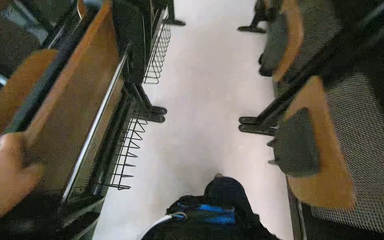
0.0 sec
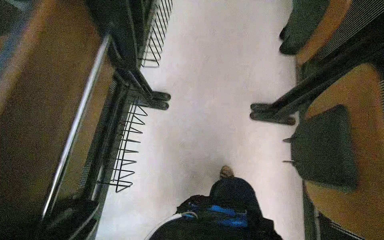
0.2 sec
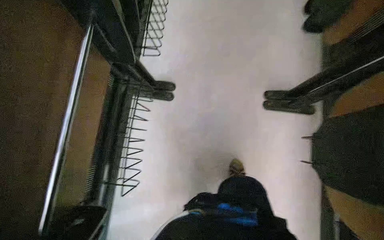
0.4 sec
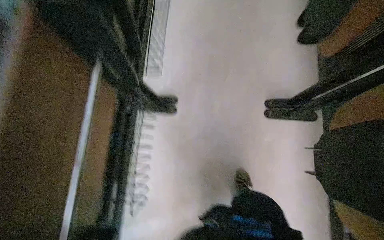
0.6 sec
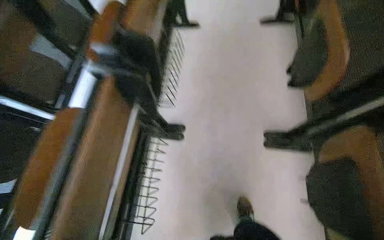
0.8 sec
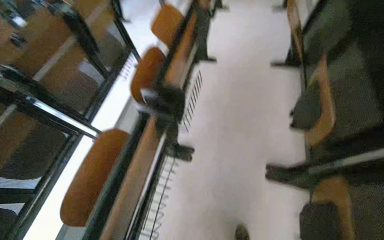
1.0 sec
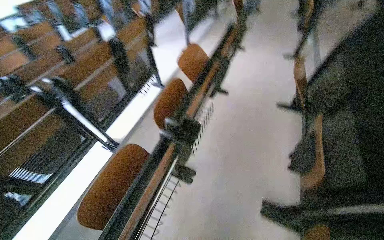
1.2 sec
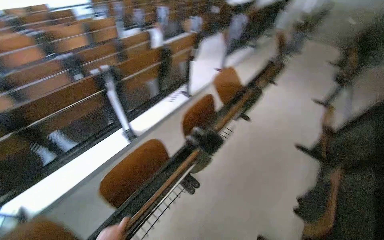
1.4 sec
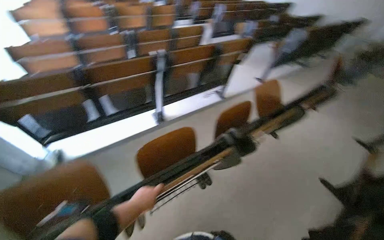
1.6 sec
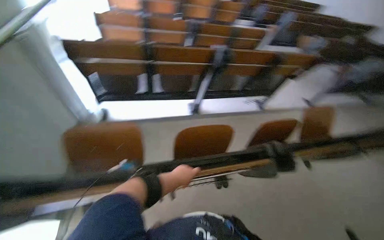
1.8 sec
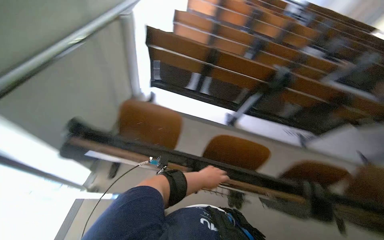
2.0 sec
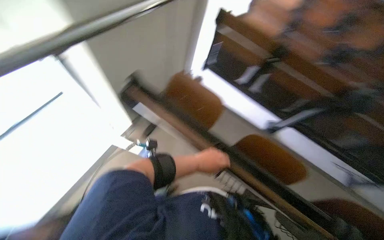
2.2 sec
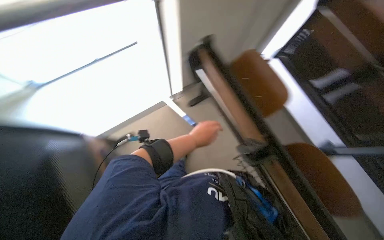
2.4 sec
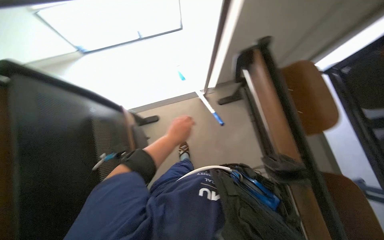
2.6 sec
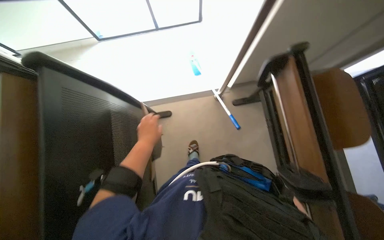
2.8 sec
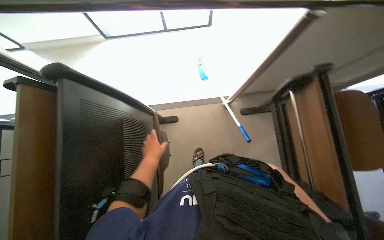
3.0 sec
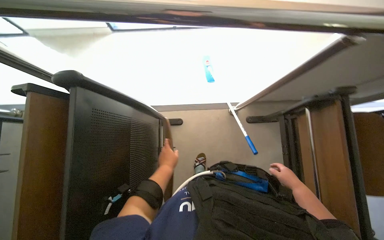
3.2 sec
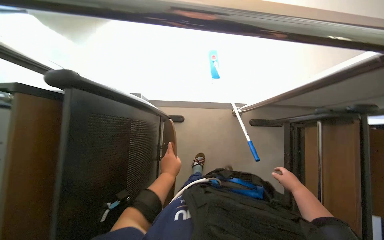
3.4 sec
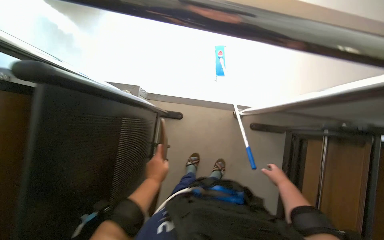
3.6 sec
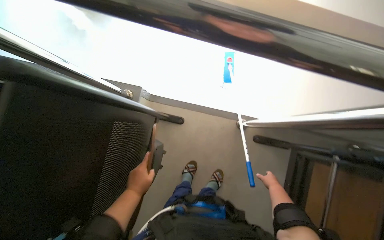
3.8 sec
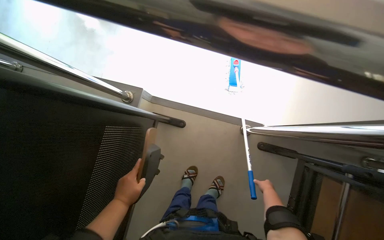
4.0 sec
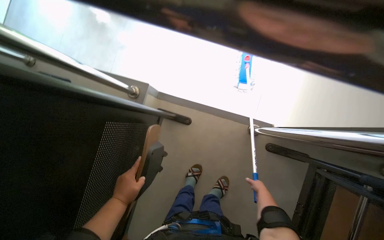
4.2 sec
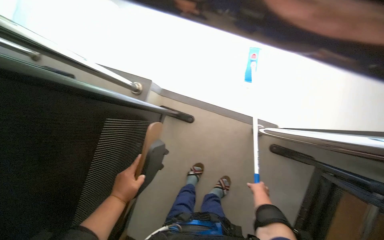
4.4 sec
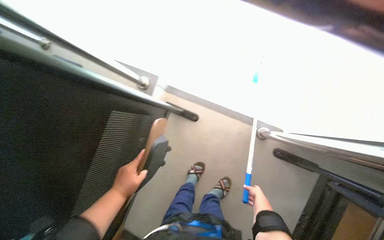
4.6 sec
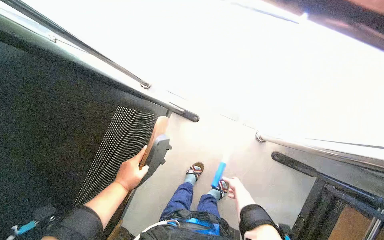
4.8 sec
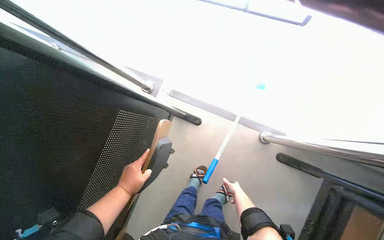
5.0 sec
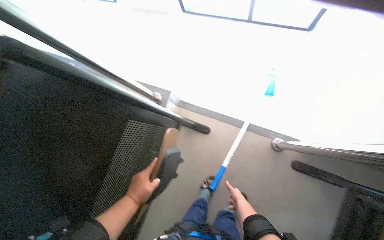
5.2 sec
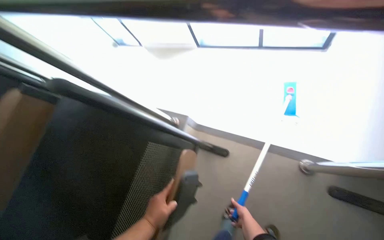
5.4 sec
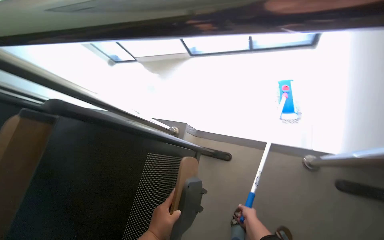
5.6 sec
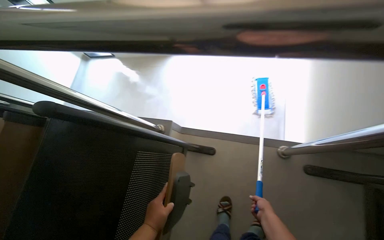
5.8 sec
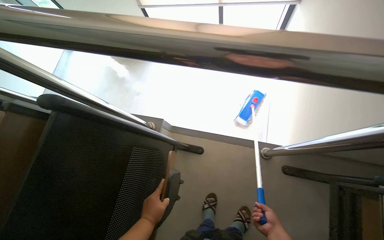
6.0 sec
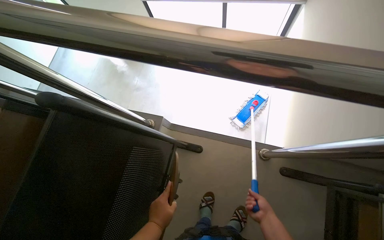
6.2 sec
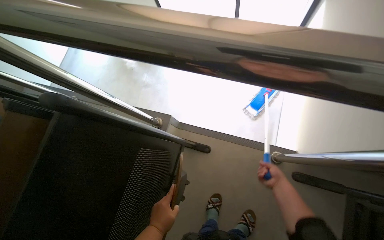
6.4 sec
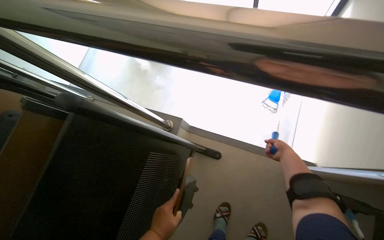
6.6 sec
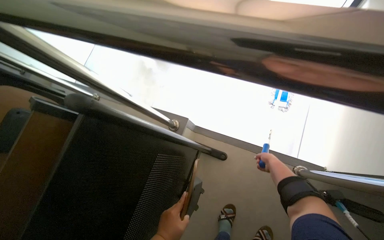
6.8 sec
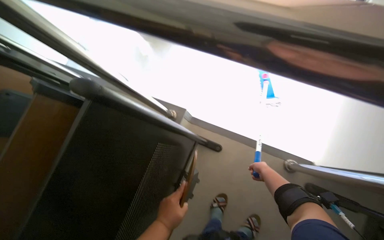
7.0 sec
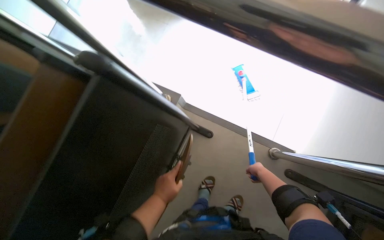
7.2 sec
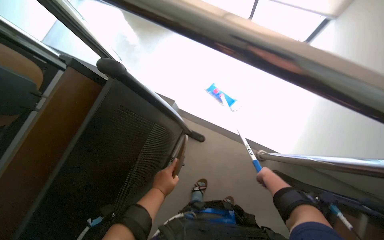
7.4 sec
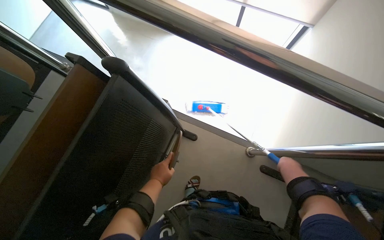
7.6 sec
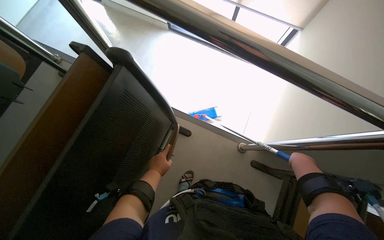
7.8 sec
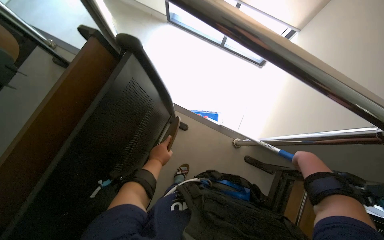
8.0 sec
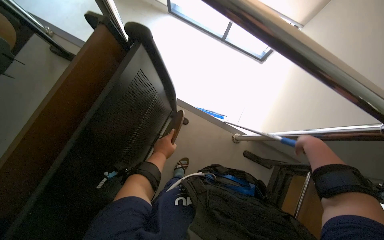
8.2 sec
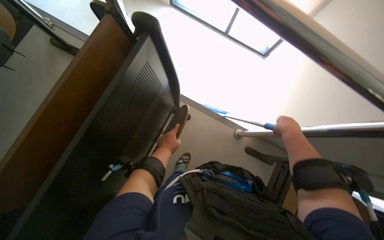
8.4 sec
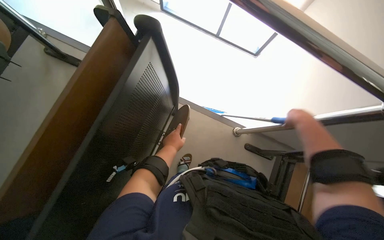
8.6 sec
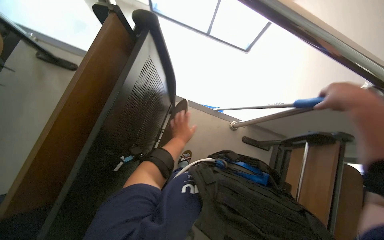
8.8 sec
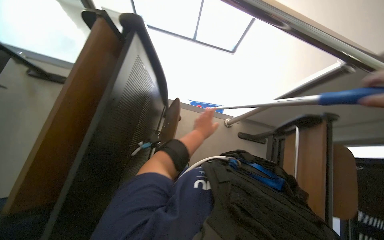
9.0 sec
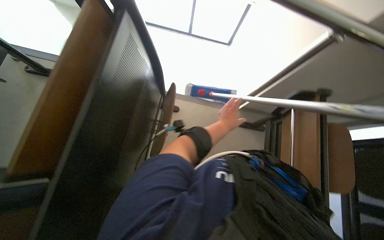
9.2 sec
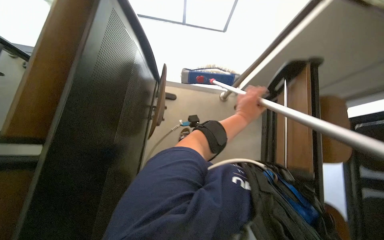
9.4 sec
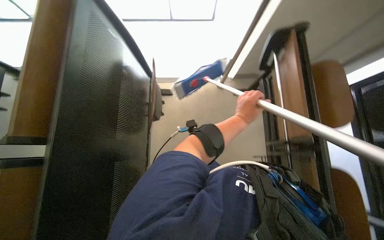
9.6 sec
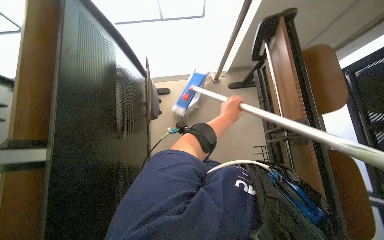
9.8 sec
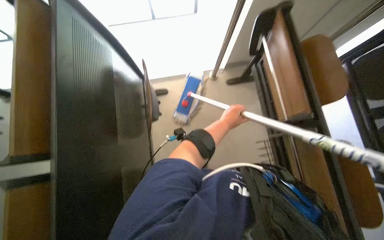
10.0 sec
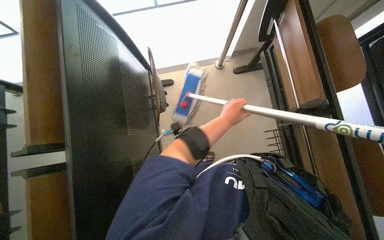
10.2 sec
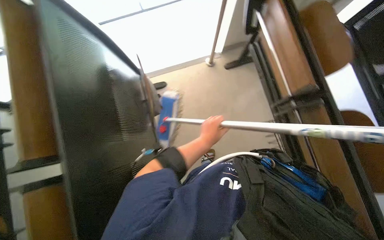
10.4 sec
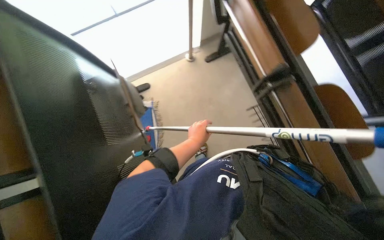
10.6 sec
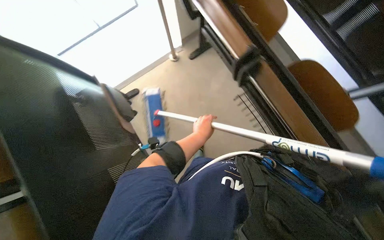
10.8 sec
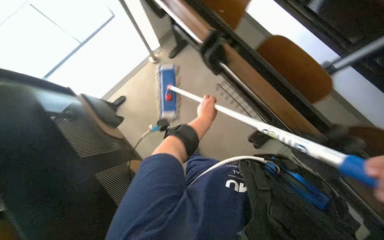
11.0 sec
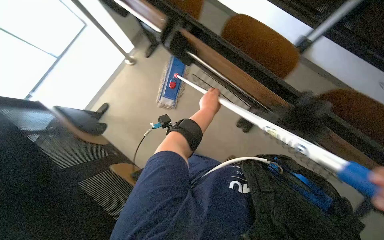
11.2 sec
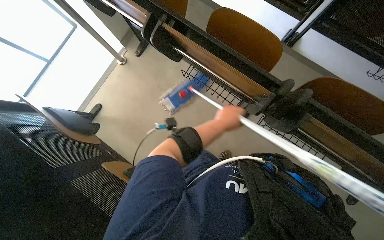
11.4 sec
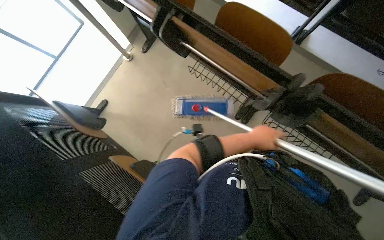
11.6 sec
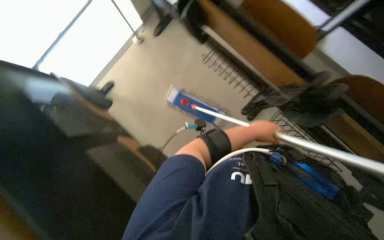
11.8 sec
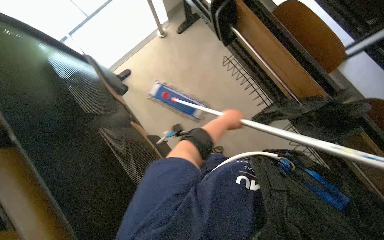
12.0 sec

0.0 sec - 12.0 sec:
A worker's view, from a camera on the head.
Job: mopping floor.
The whole recording: Mopping classroom floor. The worker prepares the mop and then mops the classroom floor between the desks.
0.0 sec - 1.6 sec: The camera is carried about 40 cm. The wearer's head swings approximately 55 degrees to the left. The view tilts approximately 15 degrees upward.
1.6 sec - 3.0 sec: The head travels some 60 cm. The head turns to the left by roughly 115 degrees. The wearer looks about 15 degrees further downward.
4.4 sec - 6.0 sec: The view tips upward by some 15 degrees. The right hand heads nearer to the camera, covering about 15 cm.
6.0 sec - 7.6 sec: The right hand moves up and down the picture over approximately 25 cm, changing direction 2 times.
7.6 sec - 9.0 sec: The left hand is displaced to the right by roughly 10 cm.
9.0 sec - 10.4 sec: The scene turns about 30 degrees counterclockwise in the picture. The left hand goes to the right and returns, about 20 cm each way.

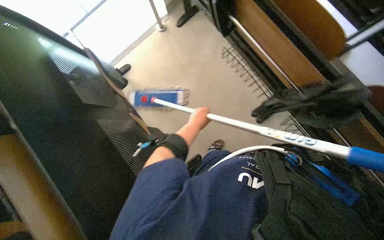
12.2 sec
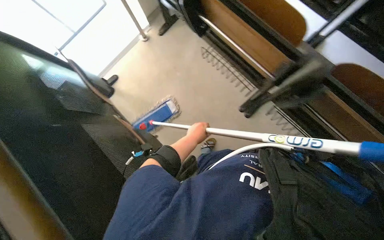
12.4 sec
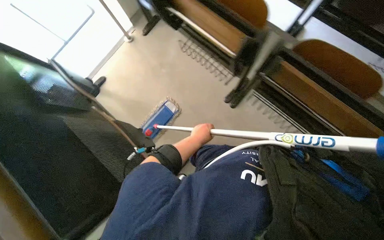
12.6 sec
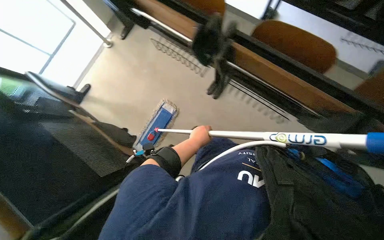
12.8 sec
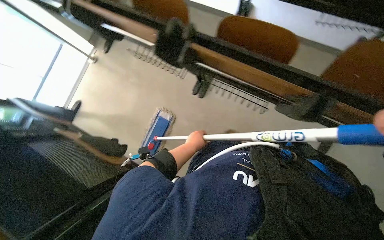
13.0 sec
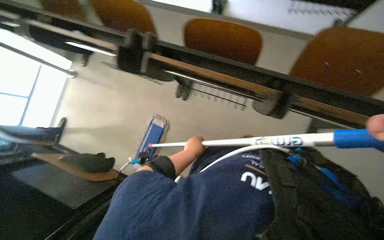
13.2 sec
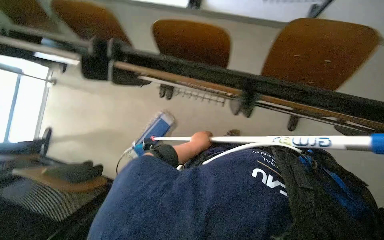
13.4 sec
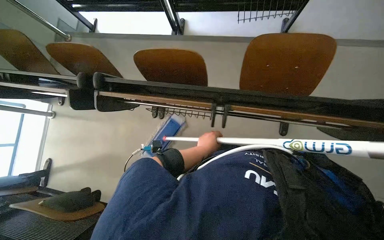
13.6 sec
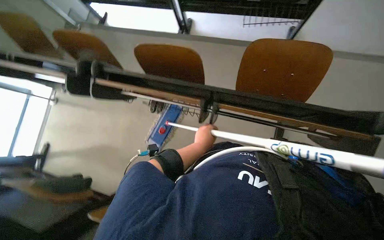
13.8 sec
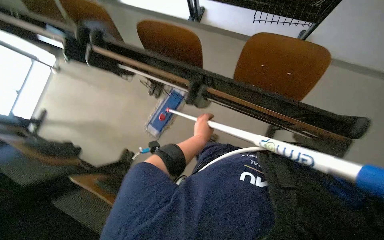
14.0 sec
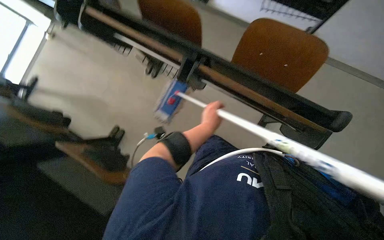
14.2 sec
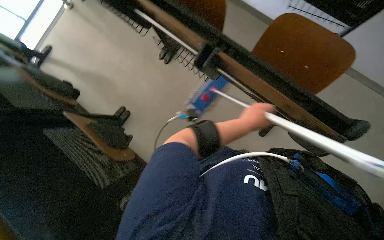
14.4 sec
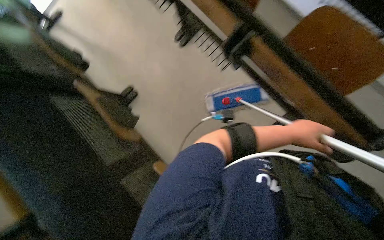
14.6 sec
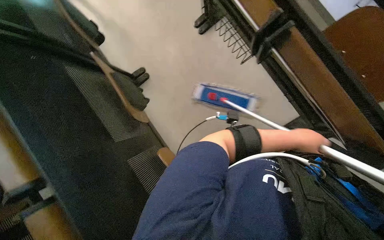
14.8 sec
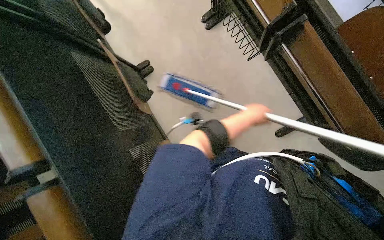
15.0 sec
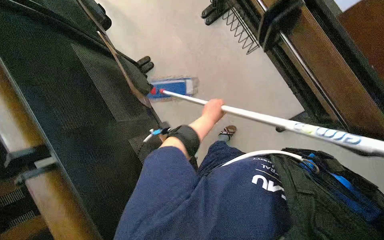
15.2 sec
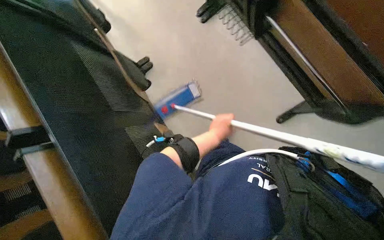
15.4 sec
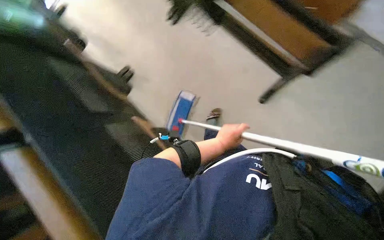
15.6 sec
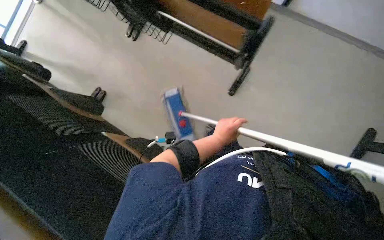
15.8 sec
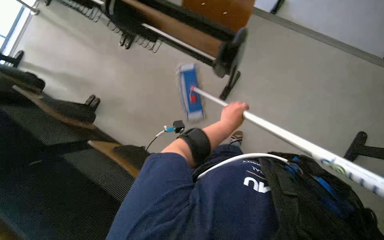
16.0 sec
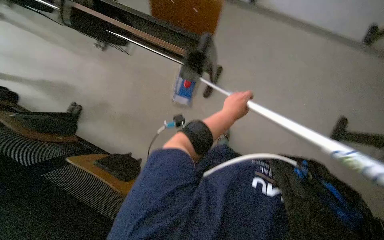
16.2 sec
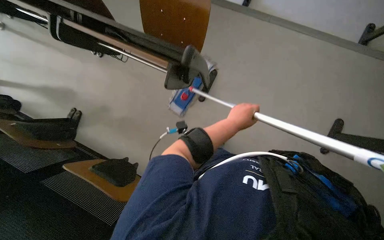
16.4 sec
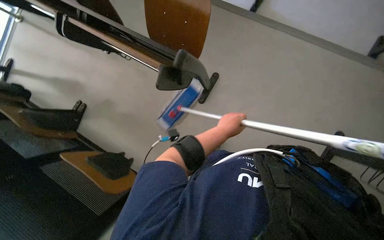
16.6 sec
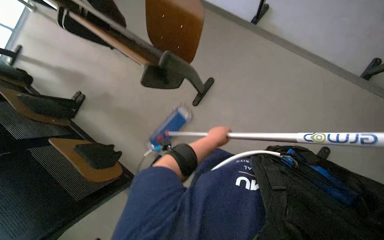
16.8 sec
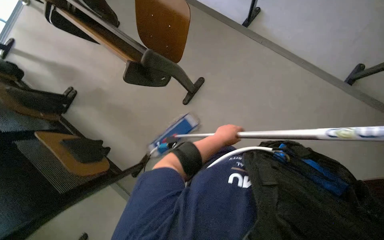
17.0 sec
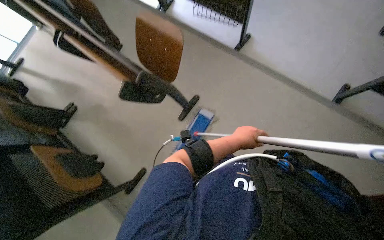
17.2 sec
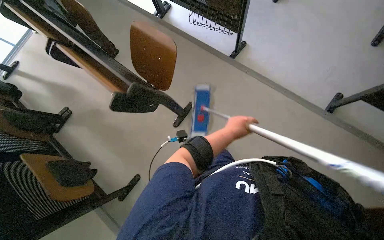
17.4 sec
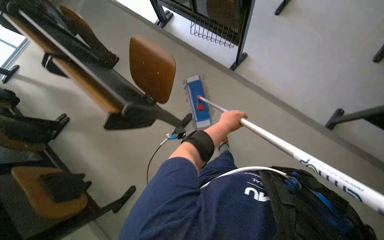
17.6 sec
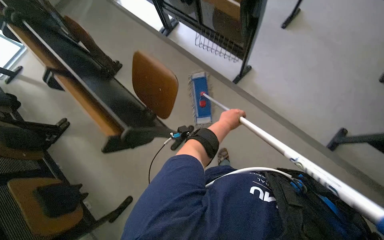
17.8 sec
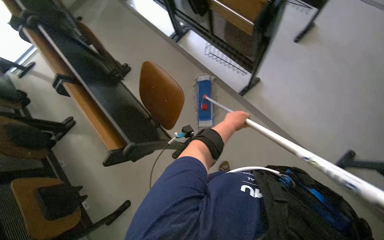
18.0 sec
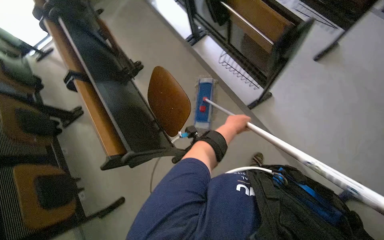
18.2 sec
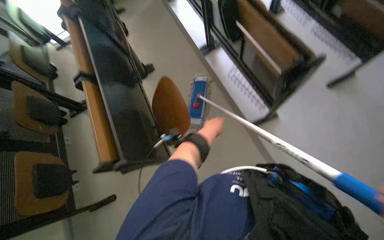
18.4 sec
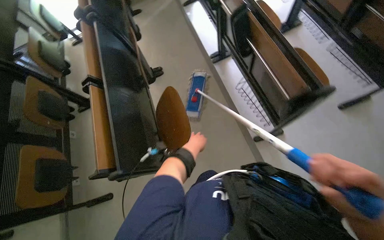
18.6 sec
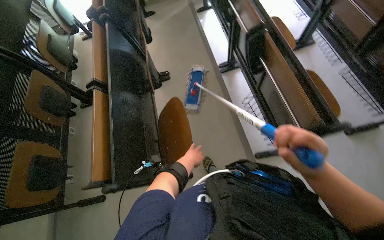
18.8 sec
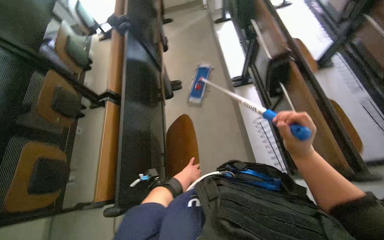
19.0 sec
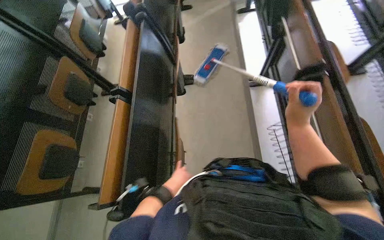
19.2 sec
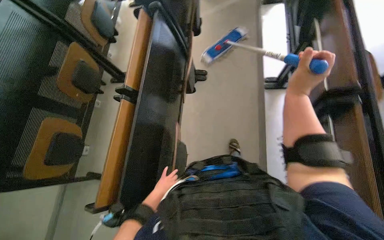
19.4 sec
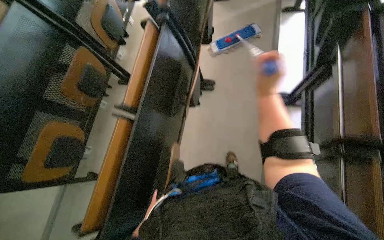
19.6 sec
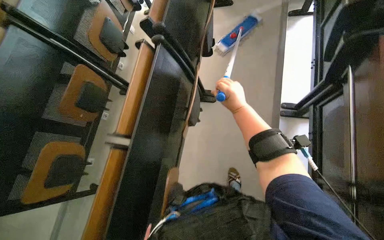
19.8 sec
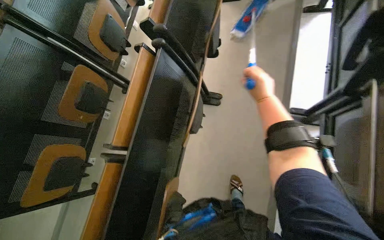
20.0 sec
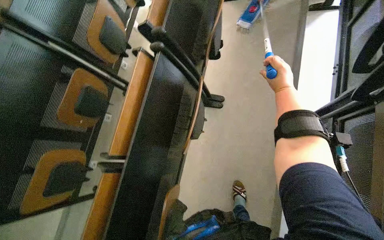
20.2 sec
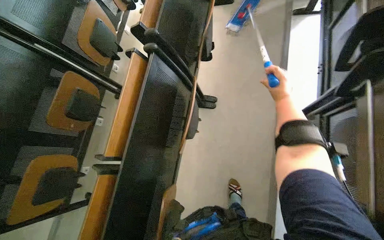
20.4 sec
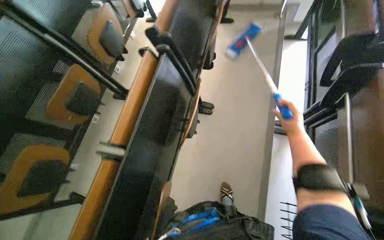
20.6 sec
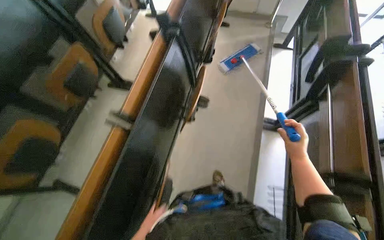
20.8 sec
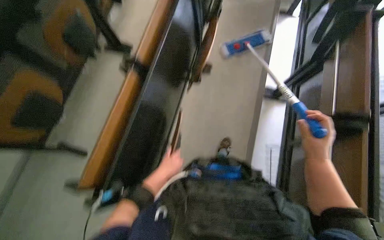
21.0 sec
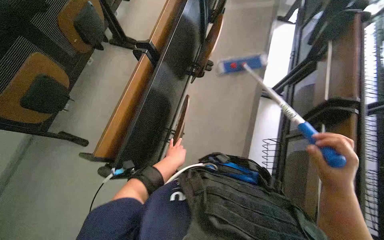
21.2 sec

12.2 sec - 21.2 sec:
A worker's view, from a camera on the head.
Job: mopping floor.
The whole recording: Mopping classroom floor. The worker prepares the mop and then mops the classroom floor between the desks.
13.8 sec - 15.2 sec: The view tips downward by approximately 20 degrees. The scene rotates clockwise by some 45 degrees.
15.2 sec - 16.6 sec: The left hand is displaced down the picture by approximately 15 cm.
16.6 sec - 18.2 sec: The camera is carried roughly 40 cm. Everything in view rotates approximately 25 degrees clockwise.
18.2 sec - 19.8 sec: The camera travels roughly 80 cm. The wearer looks about 45 degrees further to the left.
19.8 sec - 21.2 sec: The camera is carried about 40 cm.
